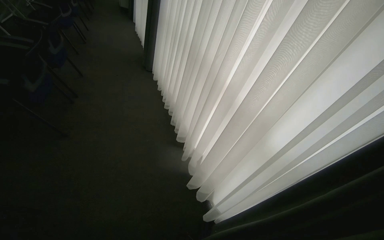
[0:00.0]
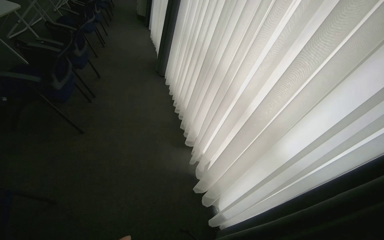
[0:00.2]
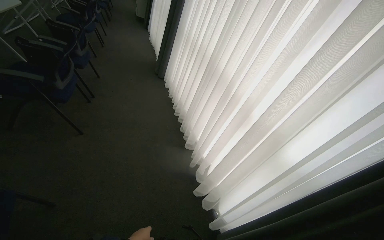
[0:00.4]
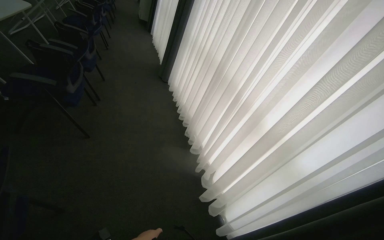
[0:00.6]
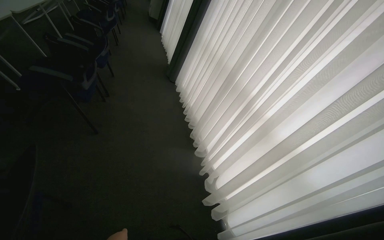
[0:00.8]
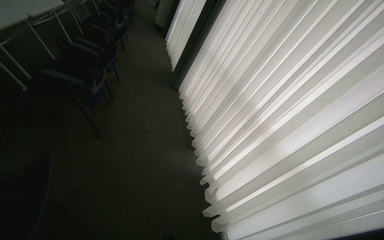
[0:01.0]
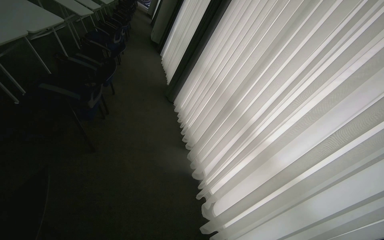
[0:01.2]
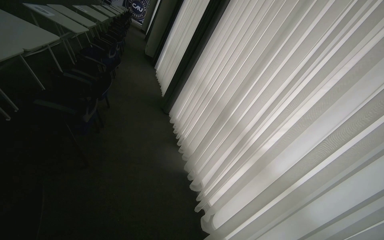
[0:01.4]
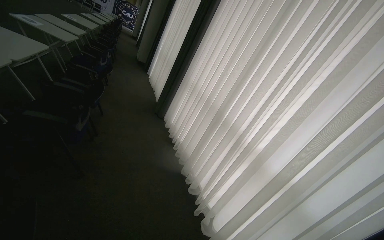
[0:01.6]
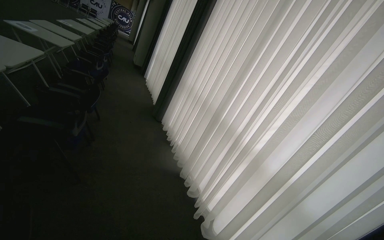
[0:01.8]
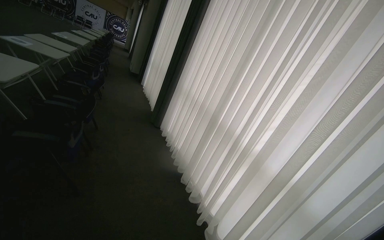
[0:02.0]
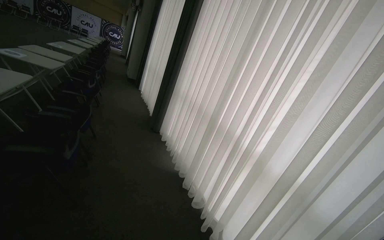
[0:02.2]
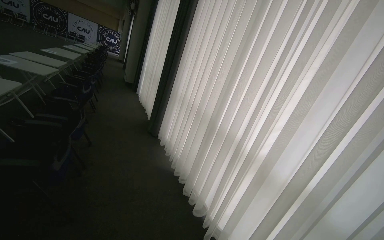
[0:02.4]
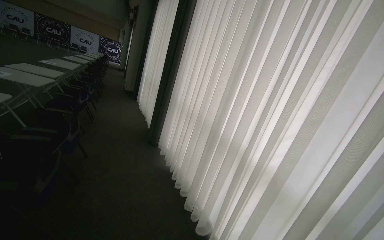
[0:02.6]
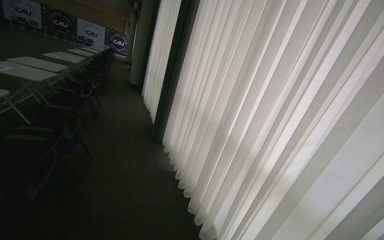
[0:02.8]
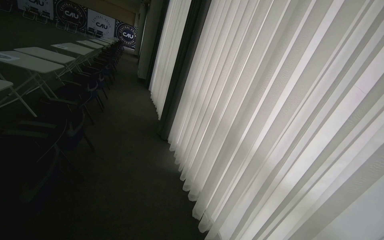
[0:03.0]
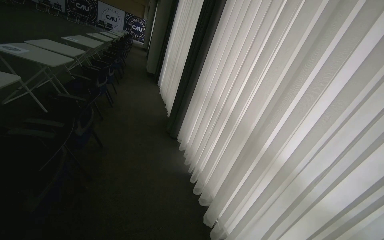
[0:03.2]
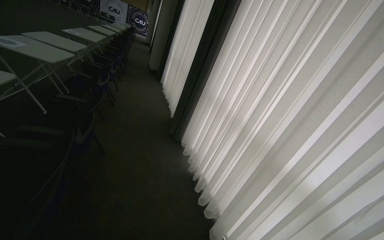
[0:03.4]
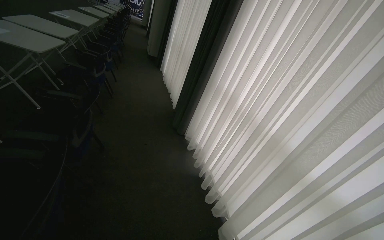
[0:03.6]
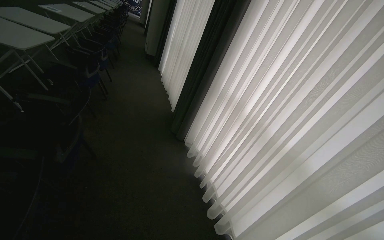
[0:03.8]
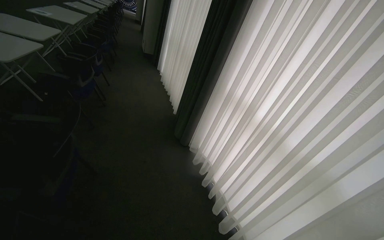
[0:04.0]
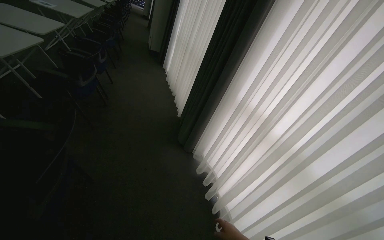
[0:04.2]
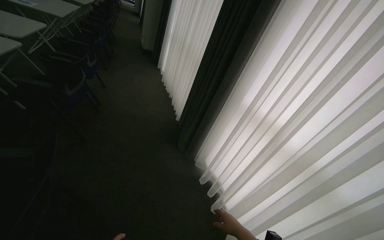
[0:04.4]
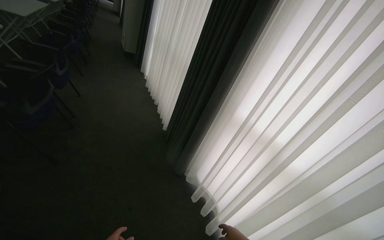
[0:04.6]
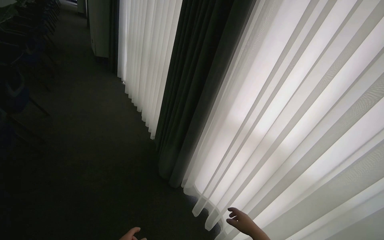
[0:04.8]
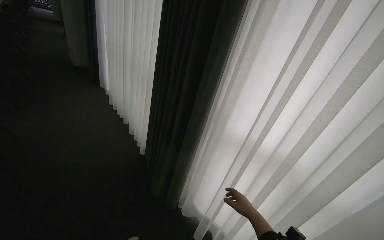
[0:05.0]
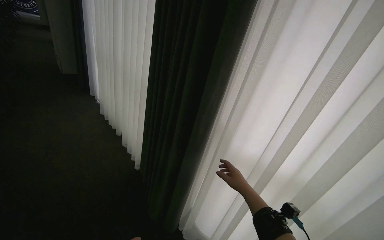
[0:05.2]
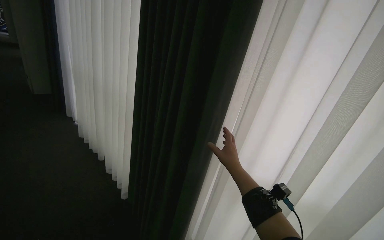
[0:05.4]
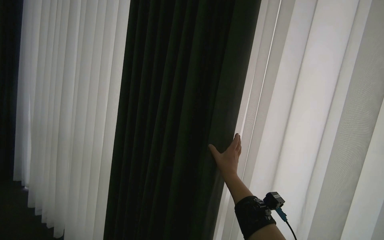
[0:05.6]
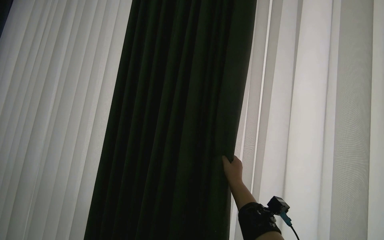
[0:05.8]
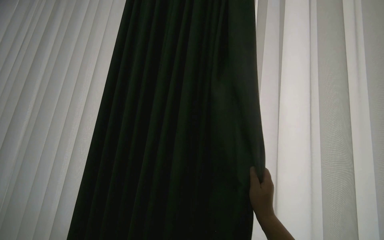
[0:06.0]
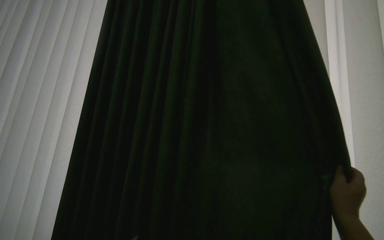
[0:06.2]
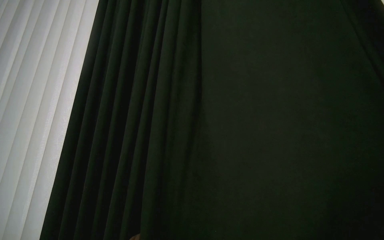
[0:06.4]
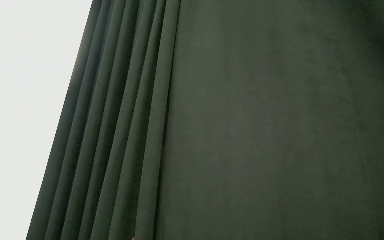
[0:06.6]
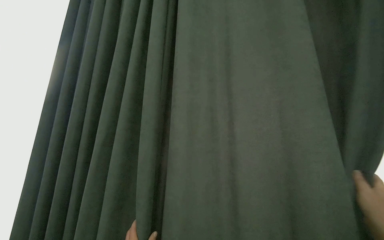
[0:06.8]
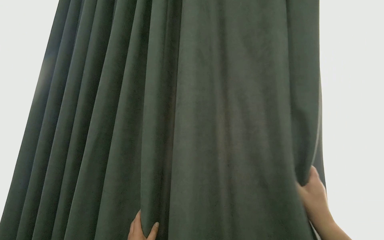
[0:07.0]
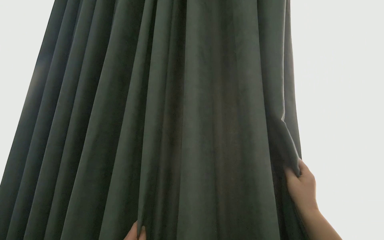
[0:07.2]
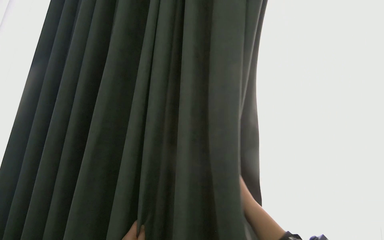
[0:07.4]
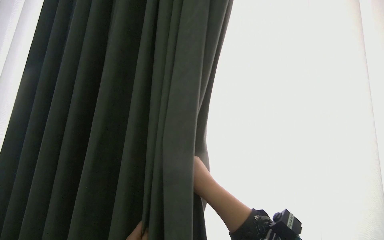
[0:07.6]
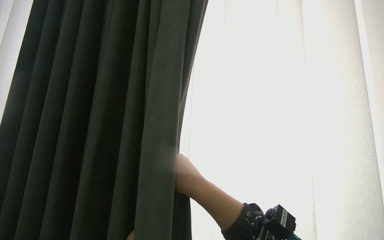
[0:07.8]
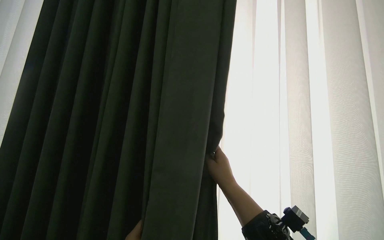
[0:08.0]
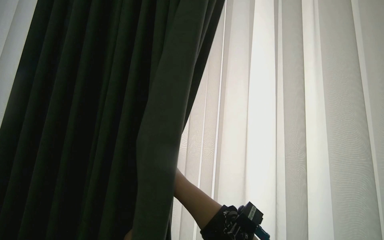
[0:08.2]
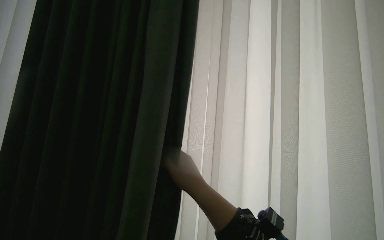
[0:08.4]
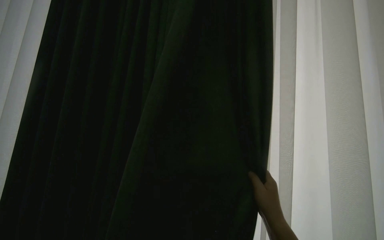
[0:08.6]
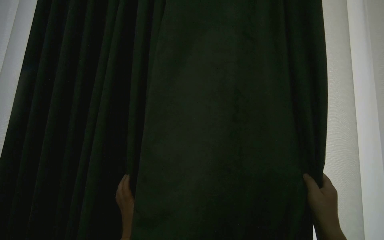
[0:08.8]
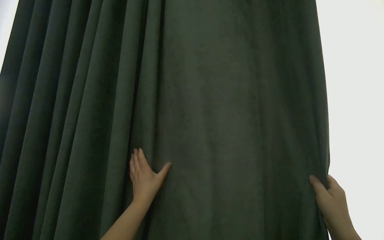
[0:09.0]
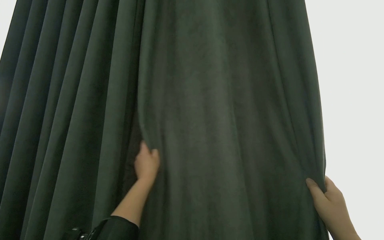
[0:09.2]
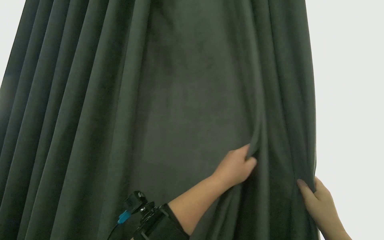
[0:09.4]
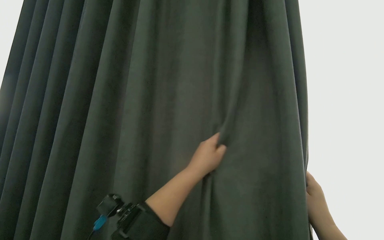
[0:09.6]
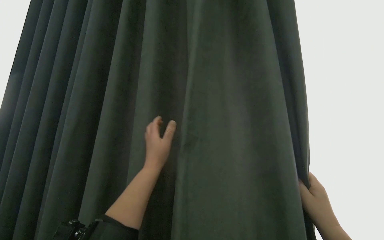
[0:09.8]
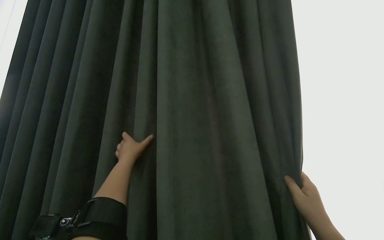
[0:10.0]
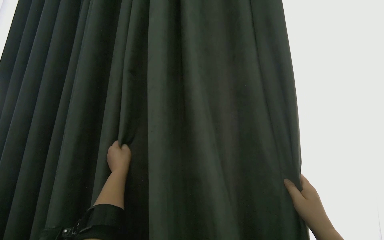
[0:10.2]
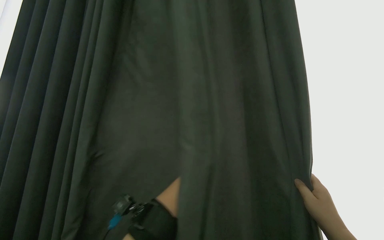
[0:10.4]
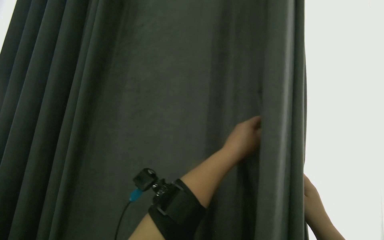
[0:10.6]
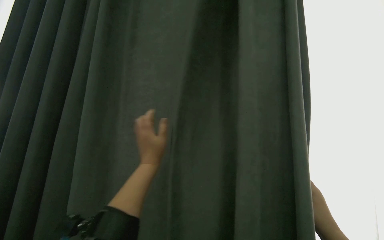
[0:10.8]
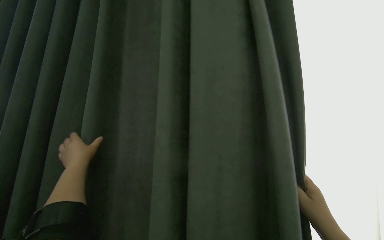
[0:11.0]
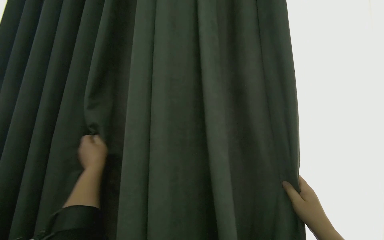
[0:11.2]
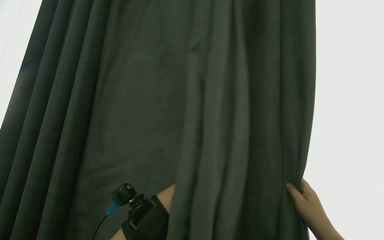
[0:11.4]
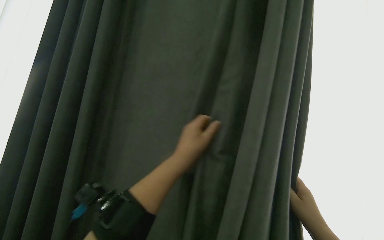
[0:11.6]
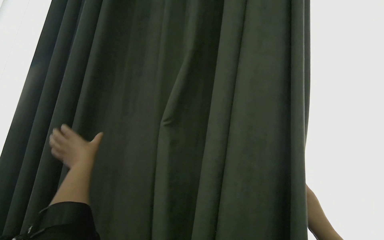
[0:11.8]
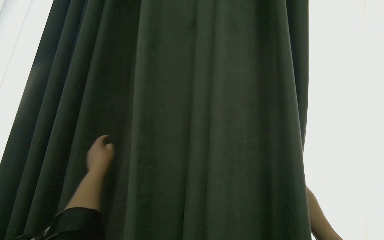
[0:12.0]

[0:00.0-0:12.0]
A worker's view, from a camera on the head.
Job: organizing items.
The whole recording: Pulling room curtains. The worker pulls and adjusts the grey and white curtains across the window.
0:00.0 to 0:01.6: The wearer moves to the left, some 50 cm. The view tips upward by some 15 degrees.
0:01.6 to 0:03.0: The head travels some 50 cm.
0:03.0 to 0:04.4: The wearer moves roughly 1.5 m.
0:04.4 to 0:06.0: The camera is carried about 60 cm. The wearer's head swings some 40 degrees to the right. The camera pitches upward, by some 20 degrees.
0:10.4 to 0:12.0: The right hand travels to the right by some 10 cm.

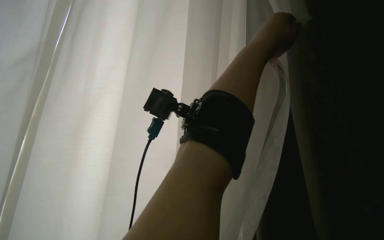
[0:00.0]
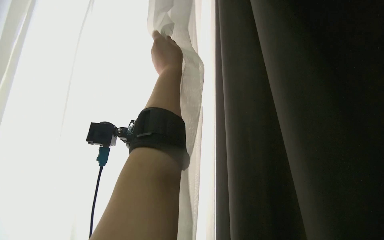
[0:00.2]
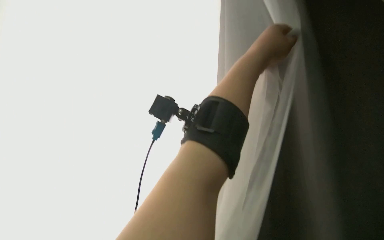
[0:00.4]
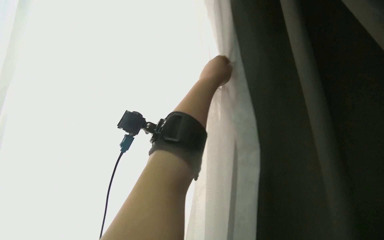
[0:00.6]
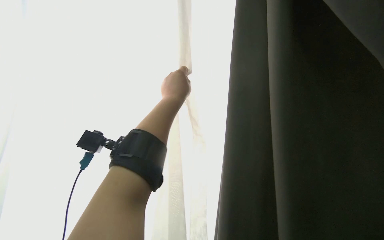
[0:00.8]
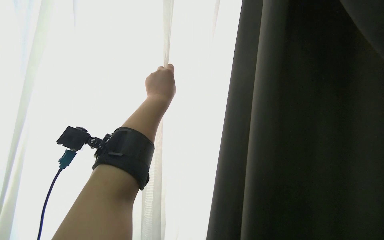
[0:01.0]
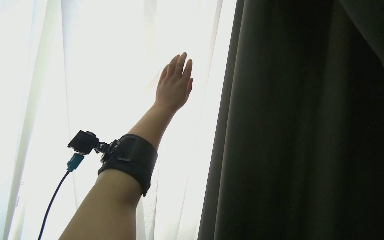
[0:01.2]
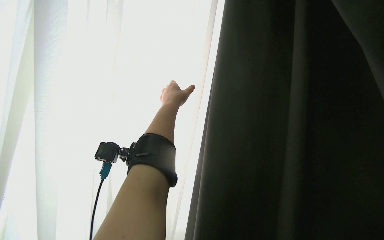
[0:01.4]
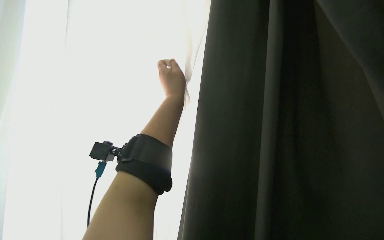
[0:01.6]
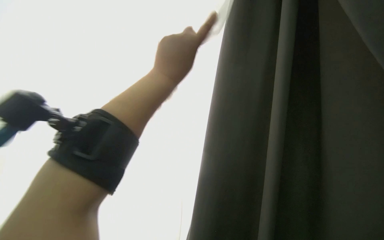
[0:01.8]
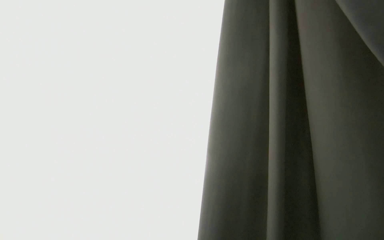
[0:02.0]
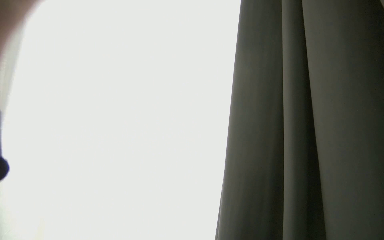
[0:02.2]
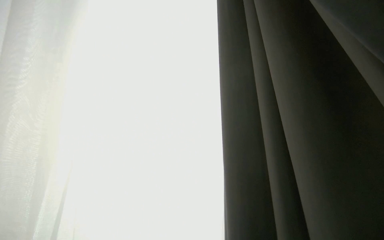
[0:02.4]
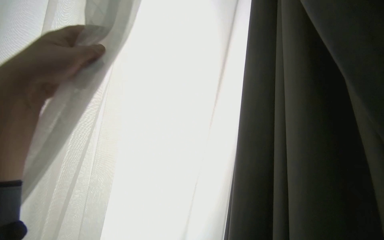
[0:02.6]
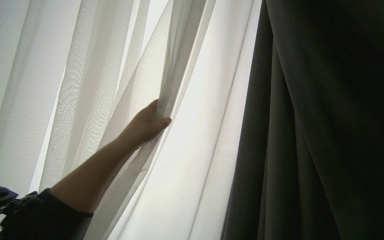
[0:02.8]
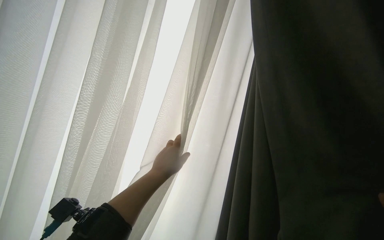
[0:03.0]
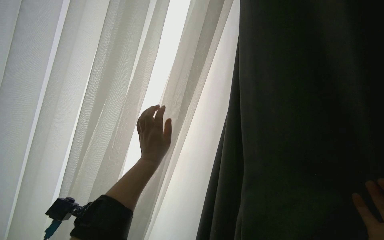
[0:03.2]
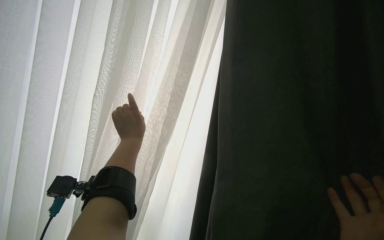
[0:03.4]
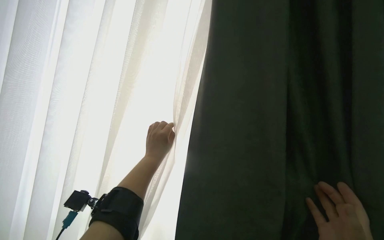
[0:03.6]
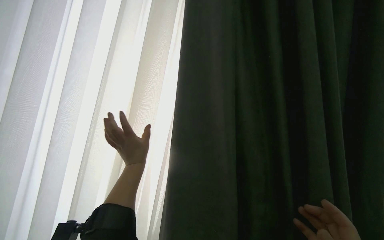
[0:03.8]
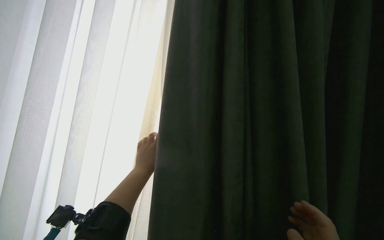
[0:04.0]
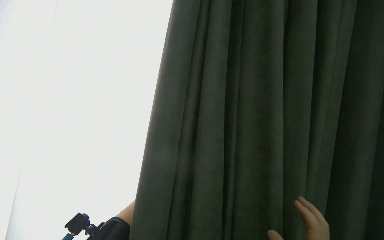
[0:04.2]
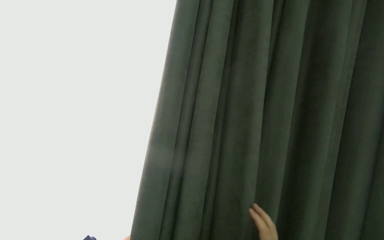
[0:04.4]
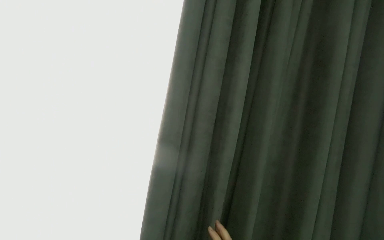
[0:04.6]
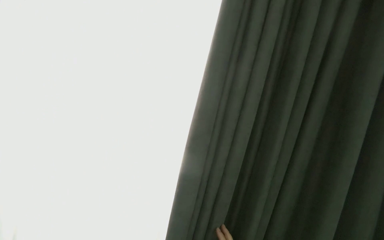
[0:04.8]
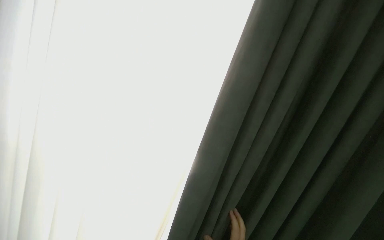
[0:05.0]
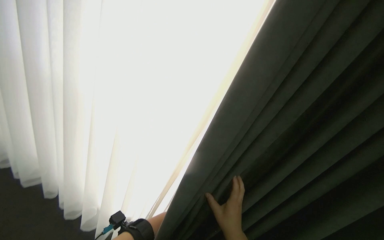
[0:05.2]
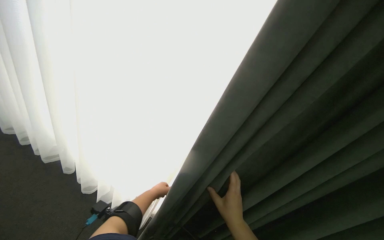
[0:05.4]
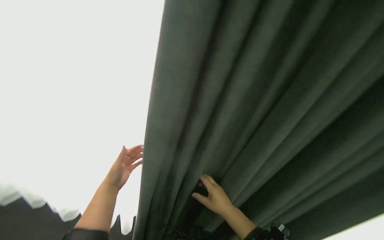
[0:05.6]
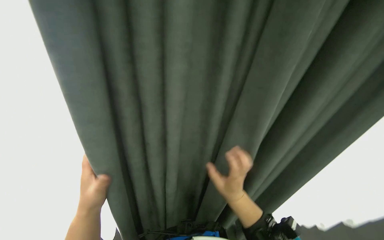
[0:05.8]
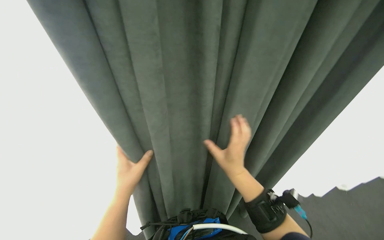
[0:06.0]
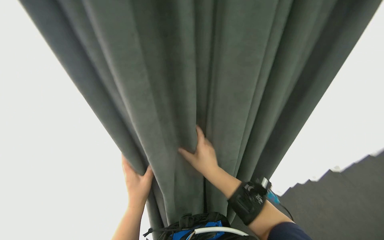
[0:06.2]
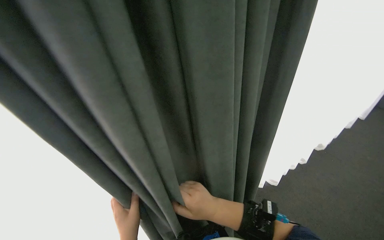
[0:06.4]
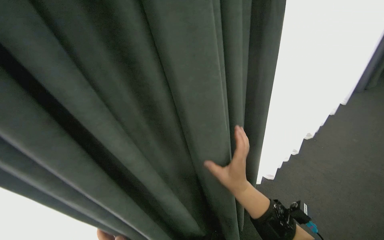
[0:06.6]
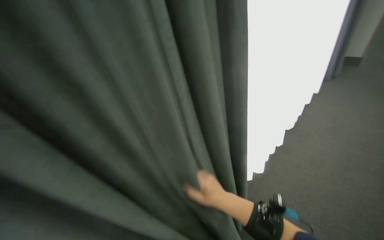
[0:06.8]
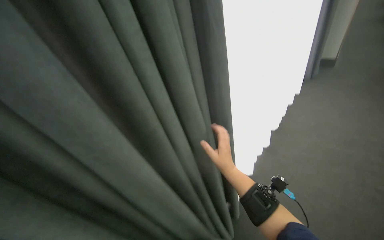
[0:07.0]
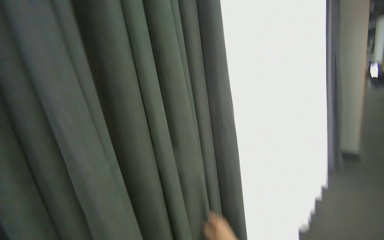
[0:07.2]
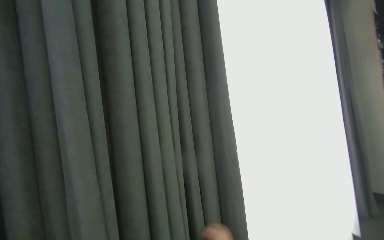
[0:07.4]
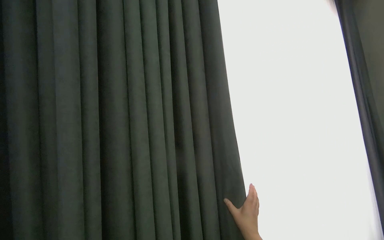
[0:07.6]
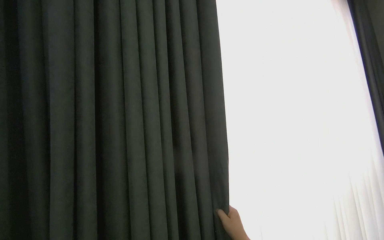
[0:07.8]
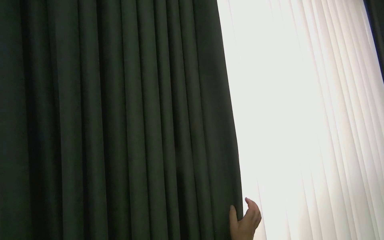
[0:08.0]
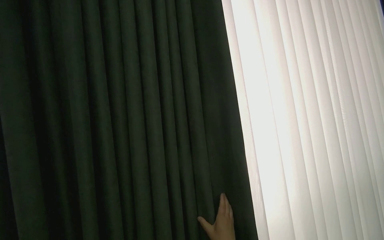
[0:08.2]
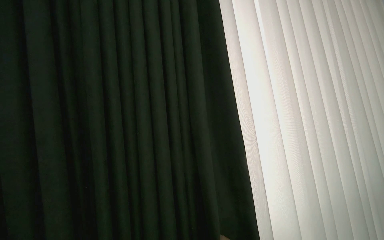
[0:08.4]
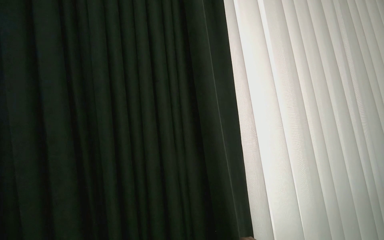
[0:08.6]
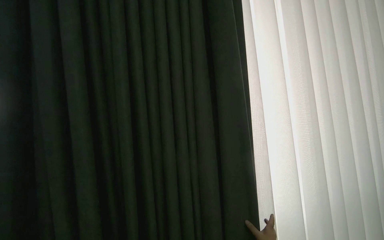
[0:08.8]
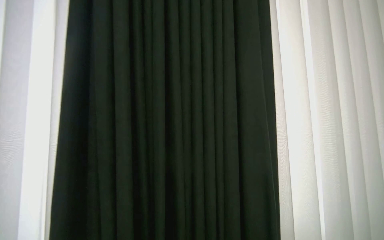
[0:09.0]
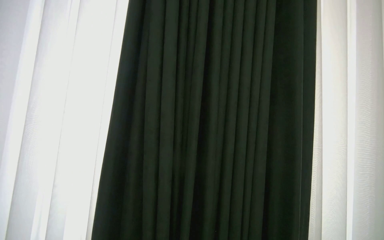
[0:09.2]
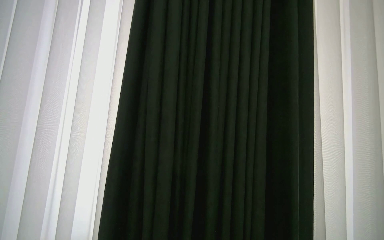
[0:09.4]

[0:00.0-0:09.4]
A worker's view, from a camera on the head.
Job: organizing items.
The whole recording: Pulling room curtains. The worker pulls and adjusts the grey and white curtains across the window.
0:04.8 to 0:06.2: The camera pitches downward, by approximately 15 degrees.
0:06.2 to 0:07.8: The wearer looks approximately 30 degrees further upward.
